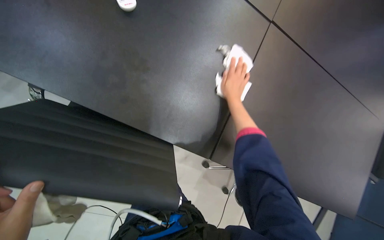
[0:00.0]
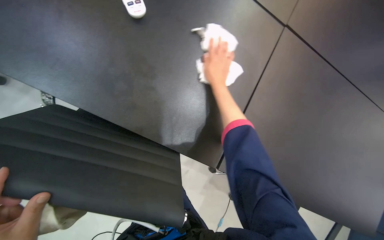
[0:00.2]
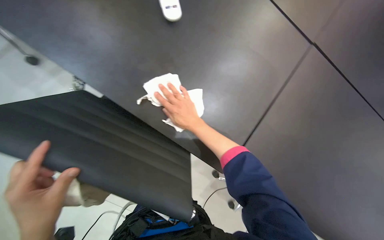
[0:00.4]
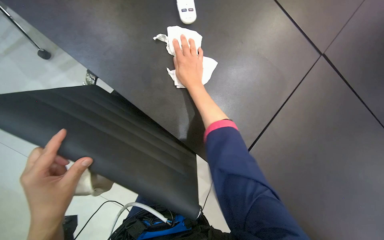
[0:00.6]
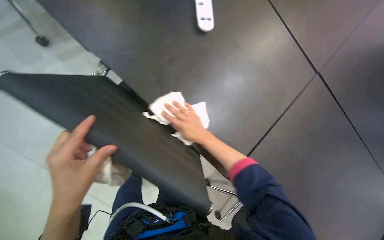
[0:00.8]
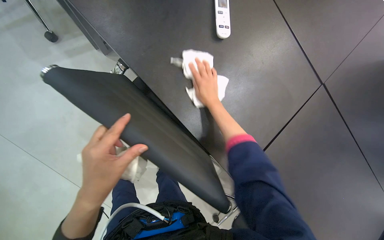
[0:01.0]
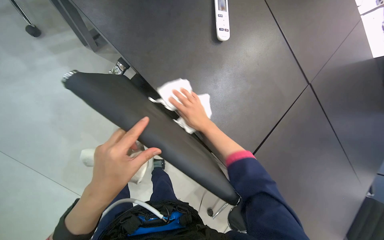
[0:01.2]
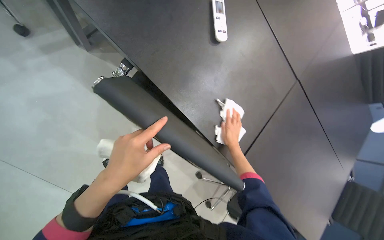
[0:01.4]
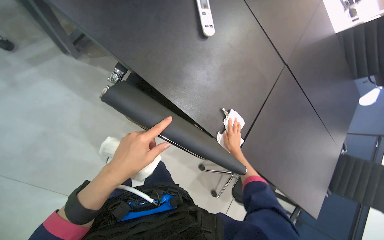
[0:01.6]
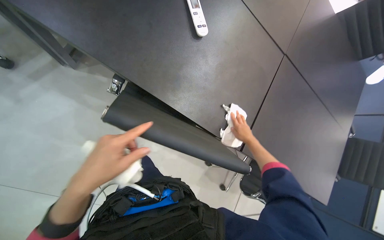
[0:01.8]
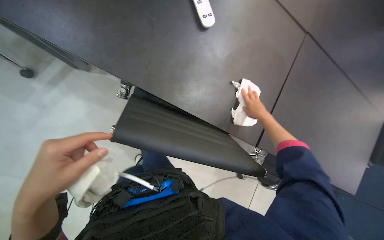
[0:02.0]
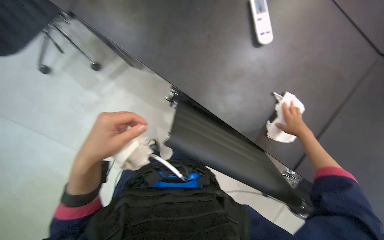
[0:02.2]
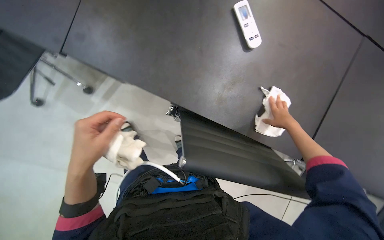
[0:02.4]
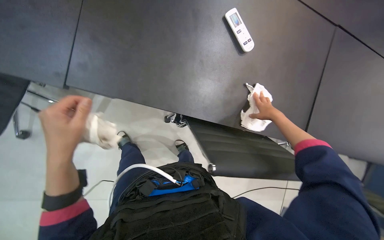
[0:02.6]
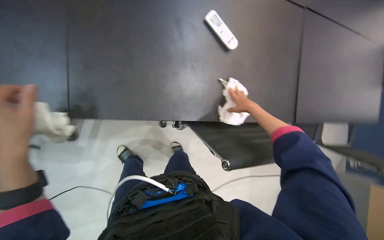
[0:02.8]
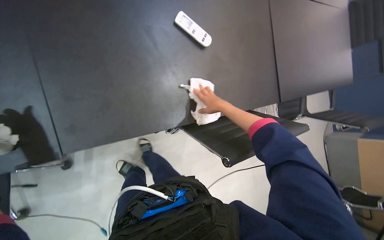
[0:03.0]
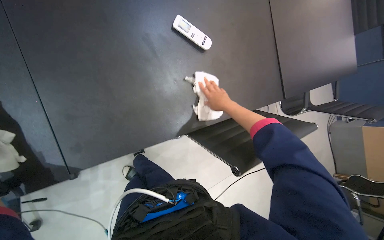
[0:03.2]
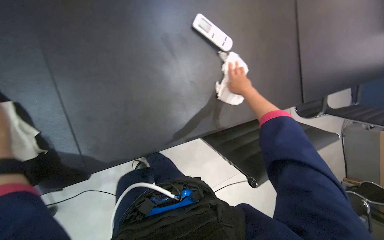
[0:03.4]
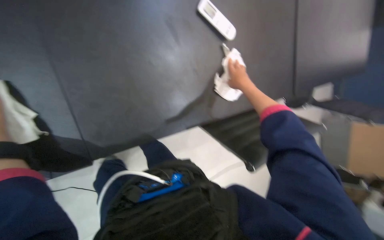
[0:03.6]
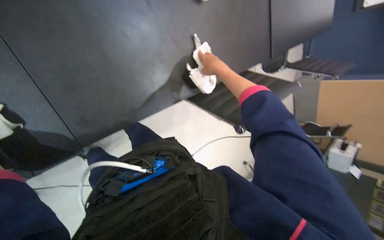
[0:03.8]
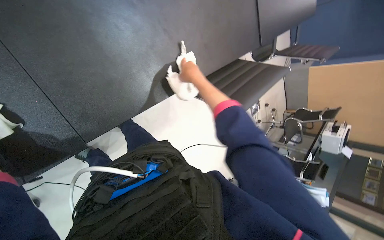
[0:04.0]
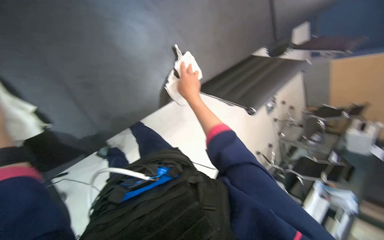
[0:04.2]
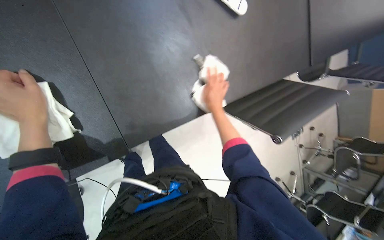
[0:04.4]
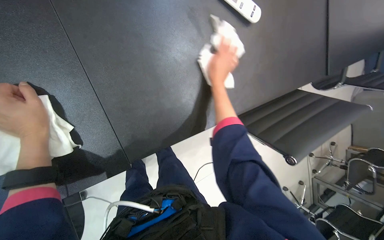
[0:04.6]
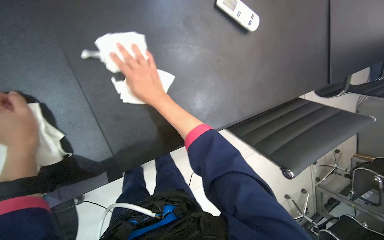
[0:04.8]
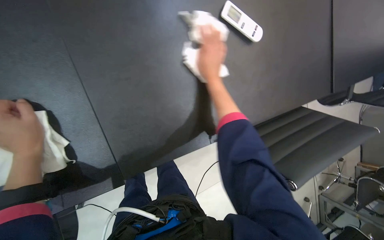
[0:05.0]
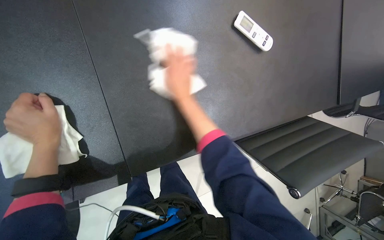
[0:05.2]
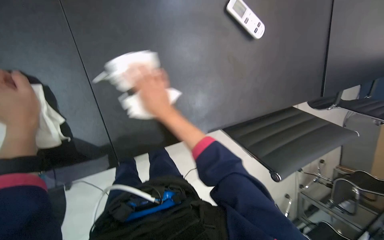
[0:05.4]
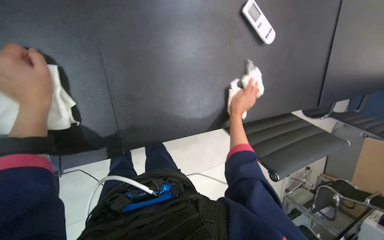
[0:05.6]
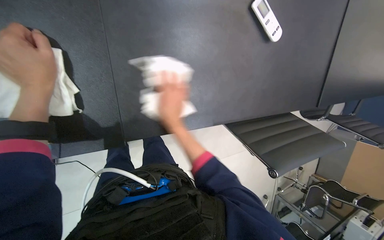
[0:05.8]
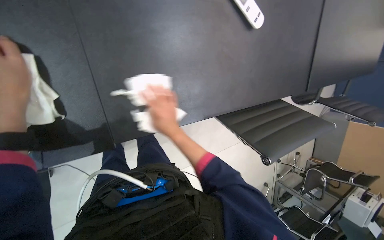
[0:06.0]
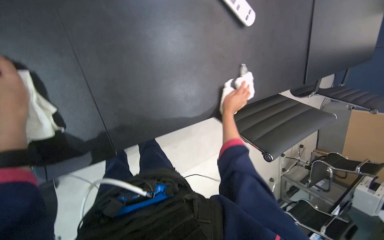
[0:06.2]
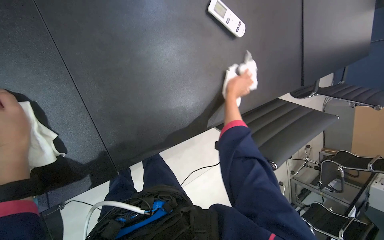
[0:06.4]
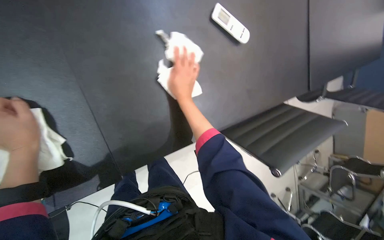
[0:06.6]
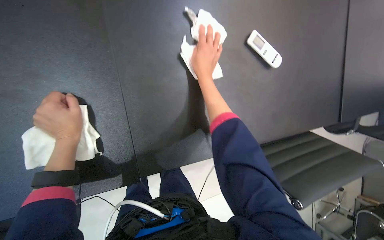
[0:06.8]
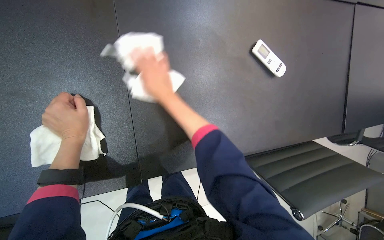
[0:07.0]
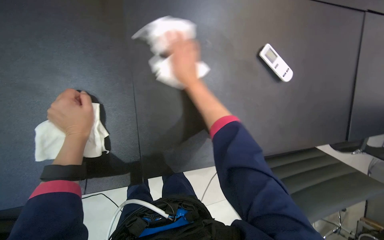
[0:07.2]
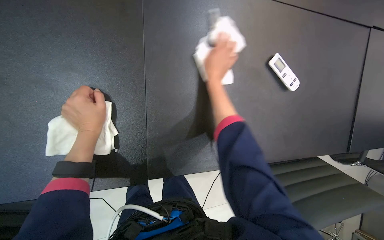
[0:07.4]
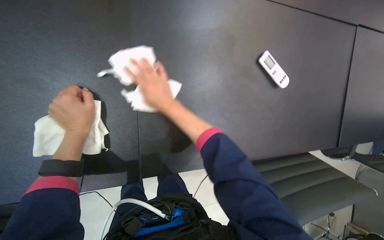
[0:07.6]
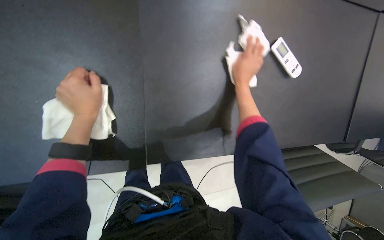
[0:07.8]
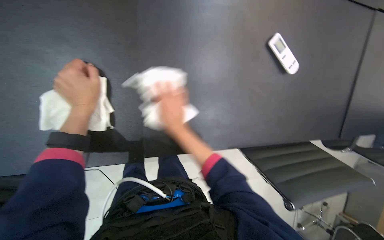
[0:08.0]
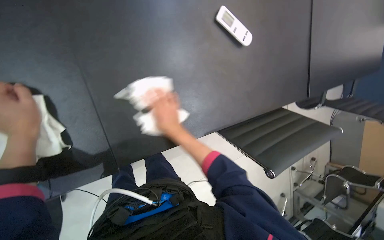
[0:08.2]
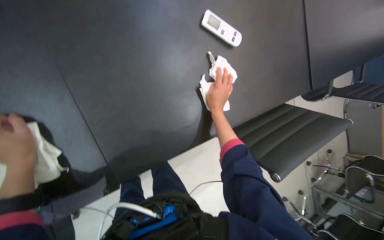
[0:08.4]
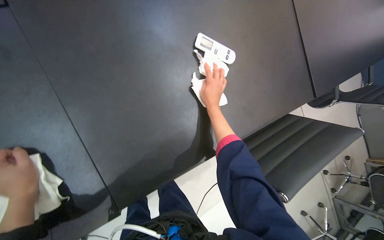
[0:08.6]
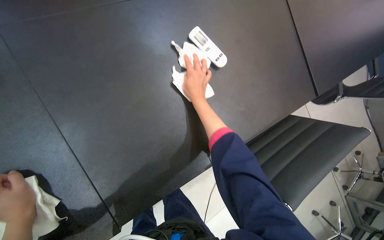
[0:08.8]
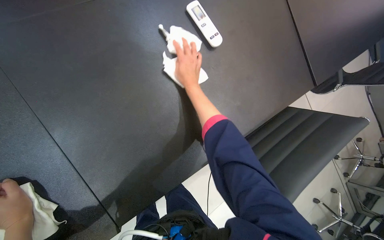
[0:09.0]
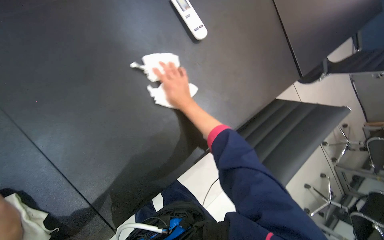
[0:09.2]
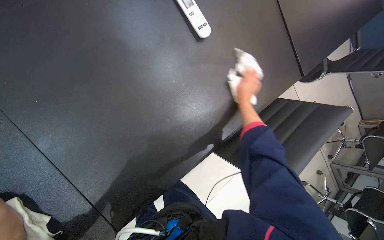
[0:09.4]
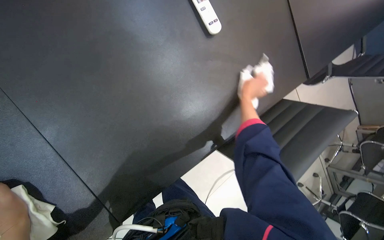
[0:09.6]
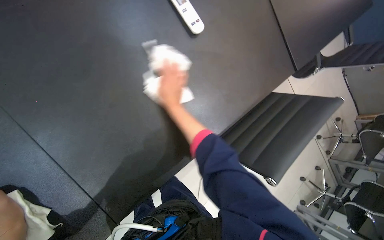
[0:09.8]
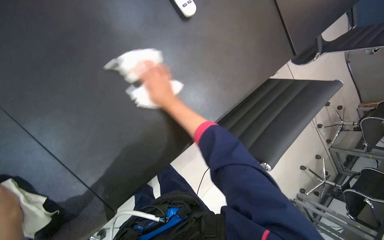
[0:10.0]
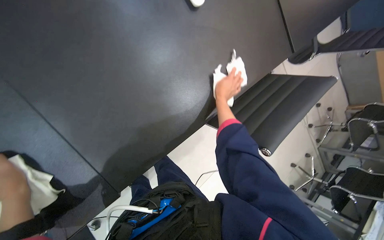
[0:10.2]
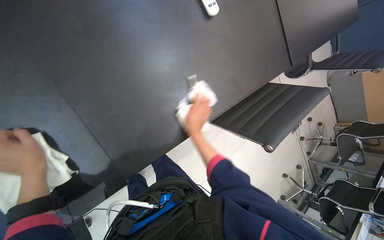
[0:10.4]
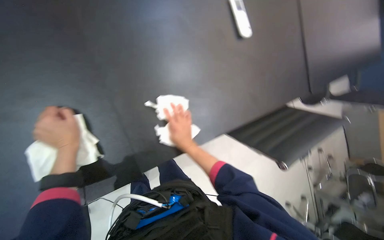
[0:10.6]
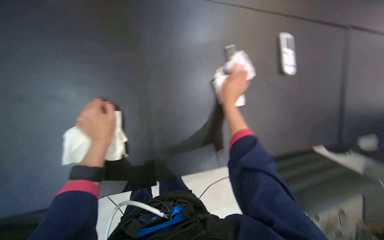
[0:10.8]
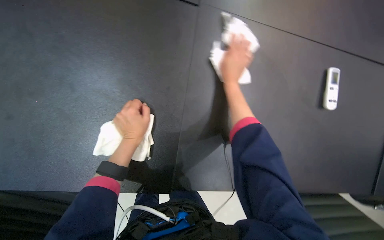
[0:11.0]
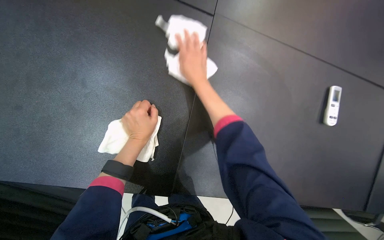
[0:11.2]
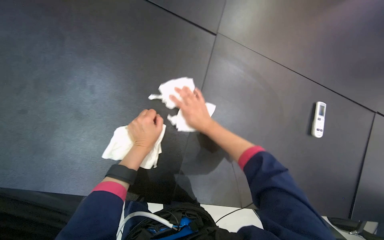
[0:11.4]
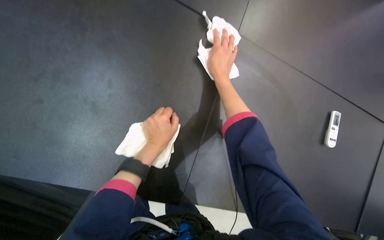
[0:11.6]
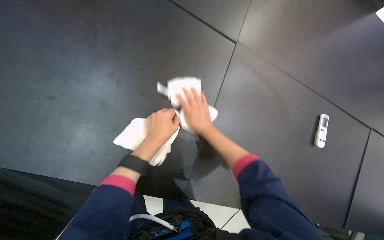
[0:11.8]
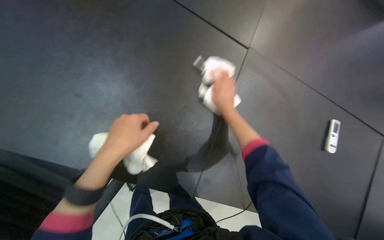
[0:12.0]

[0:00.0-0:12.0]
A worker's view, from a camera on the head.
Job: wiping surfaces.
The whole recording: Wiping large office table. The worker wipes the surface of a large office table with a white cloth.
0.0 to 1.6 s: The camera sweeps to the right, by roughly 25 degrees. The right hand goes up and down the picture, roughly 25 cm each way, reversing 3 times.
1.6 to 3.0 s: Everything in view rotates some 30 degrees counterclockwise. The right hand travels nearer to the camera and up the picture by about 15 cm, and goes to the right and returns, approximately 5 cm each way.
3.0 to 4.4 s: The right hand moves nearer to the camera and to the left, roughly 20 cm.
4.4 to 6.0 s: The right hand swings left and right, approximately 25 cm each way, with 3 reversals.
7.6 to 9.0 s: The scene turns approximately 30 degrees counterclockwise in the picture. The right hand goes down the picture and returns, about 20 cm each way.
9.0 to 10.4 s: The right hand shifts approximately 30 cm down the picture, and reaches approximately 20 cm to the right, then returns.
10.4 to 12.0 s: The head rotates roughly 50 degrees to the left.

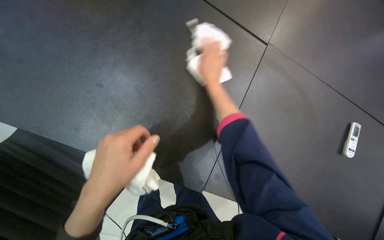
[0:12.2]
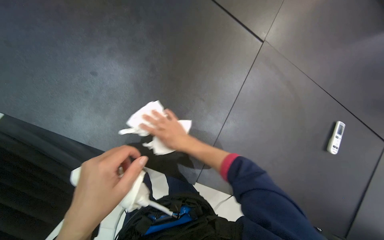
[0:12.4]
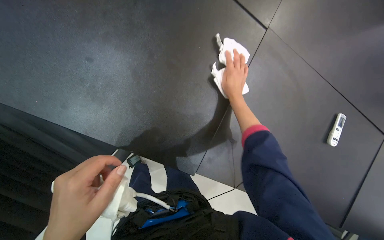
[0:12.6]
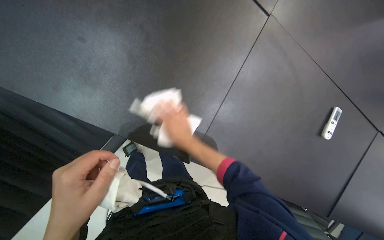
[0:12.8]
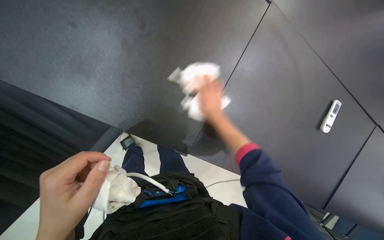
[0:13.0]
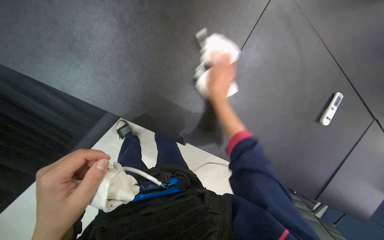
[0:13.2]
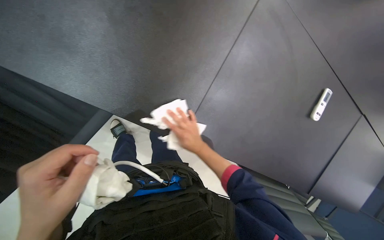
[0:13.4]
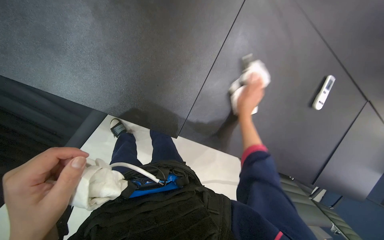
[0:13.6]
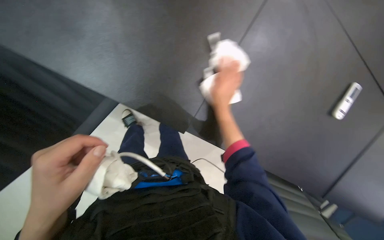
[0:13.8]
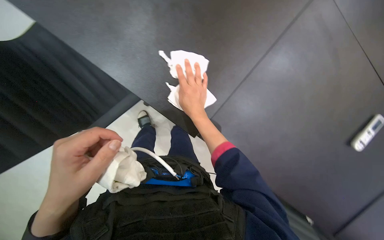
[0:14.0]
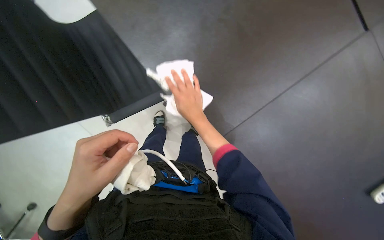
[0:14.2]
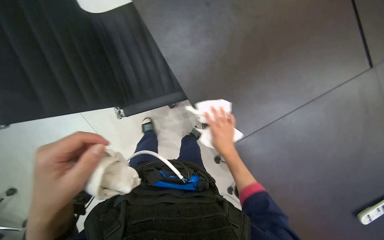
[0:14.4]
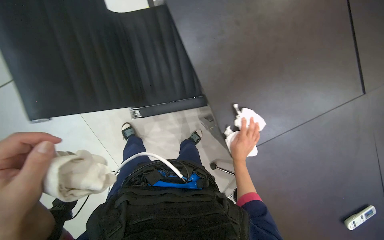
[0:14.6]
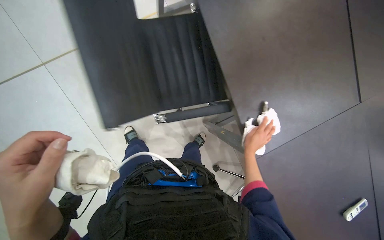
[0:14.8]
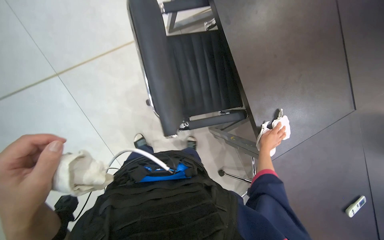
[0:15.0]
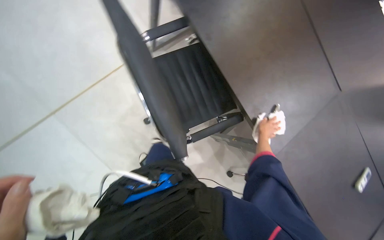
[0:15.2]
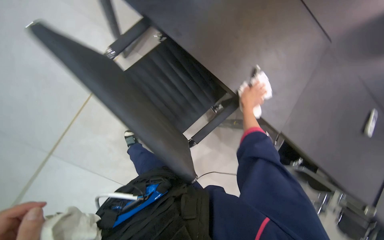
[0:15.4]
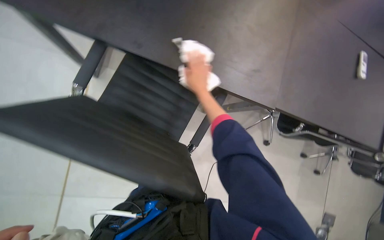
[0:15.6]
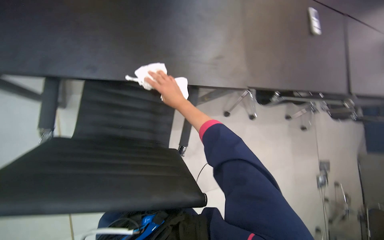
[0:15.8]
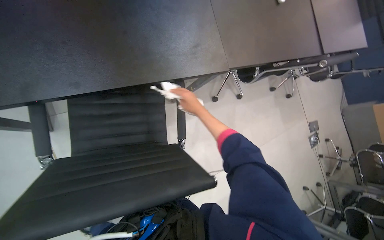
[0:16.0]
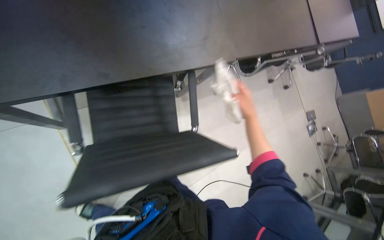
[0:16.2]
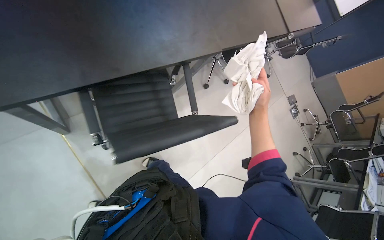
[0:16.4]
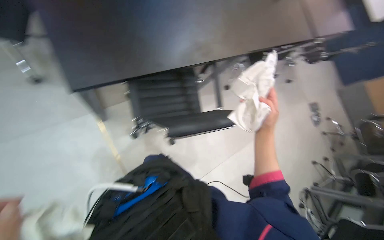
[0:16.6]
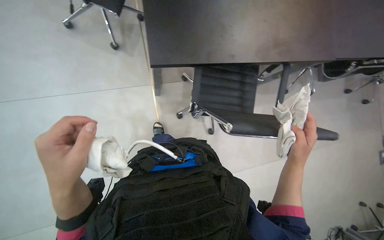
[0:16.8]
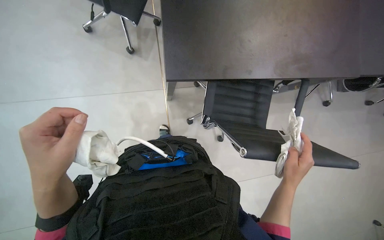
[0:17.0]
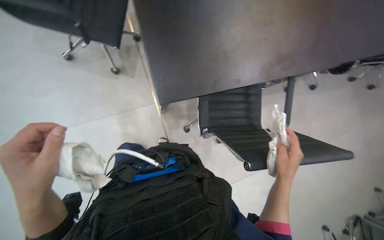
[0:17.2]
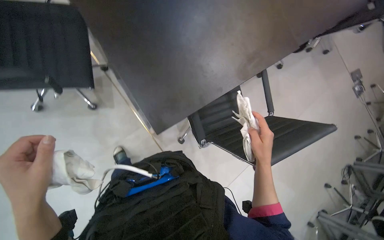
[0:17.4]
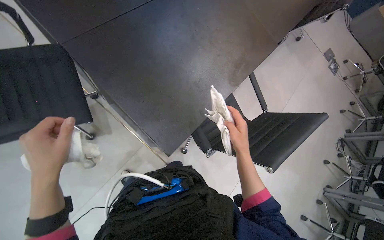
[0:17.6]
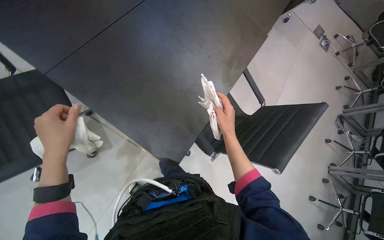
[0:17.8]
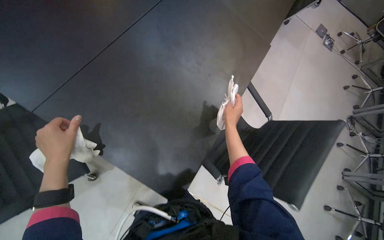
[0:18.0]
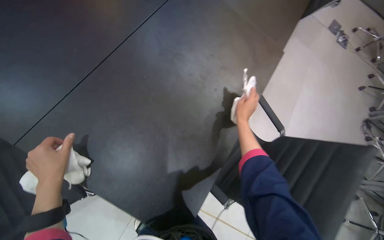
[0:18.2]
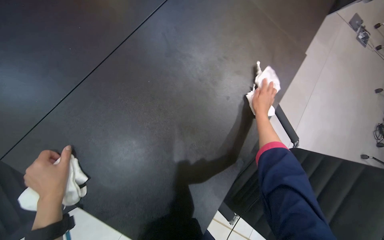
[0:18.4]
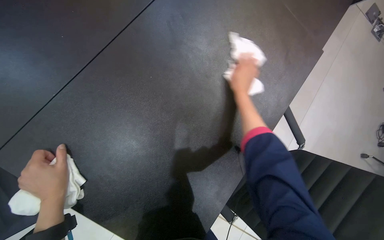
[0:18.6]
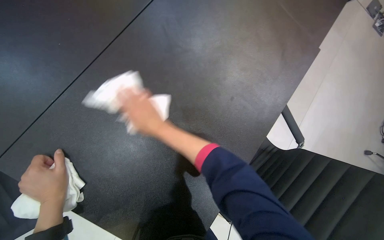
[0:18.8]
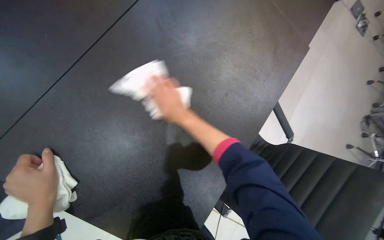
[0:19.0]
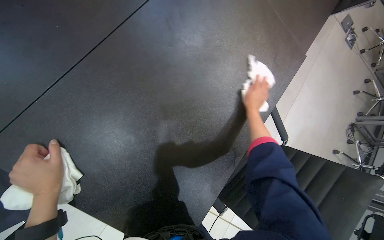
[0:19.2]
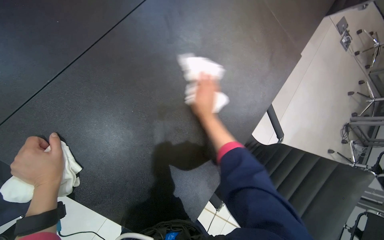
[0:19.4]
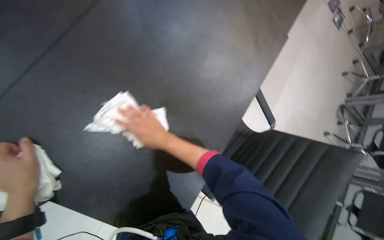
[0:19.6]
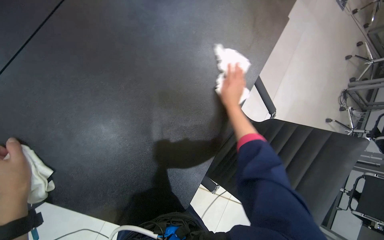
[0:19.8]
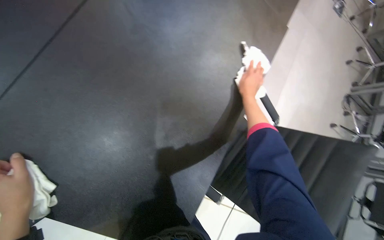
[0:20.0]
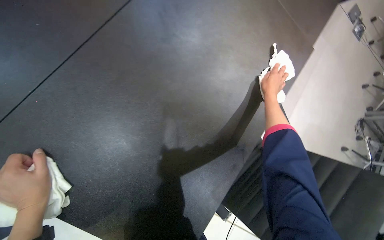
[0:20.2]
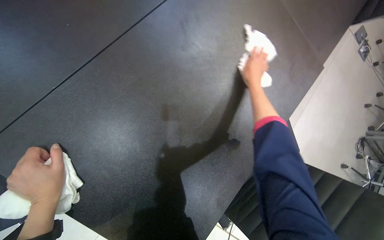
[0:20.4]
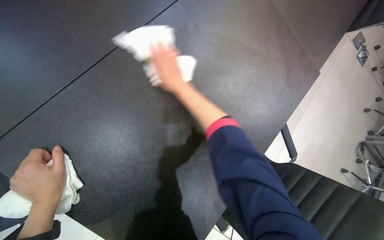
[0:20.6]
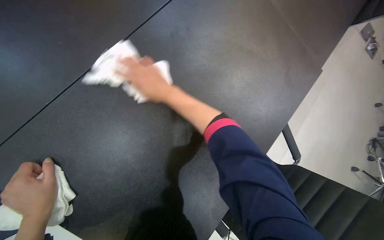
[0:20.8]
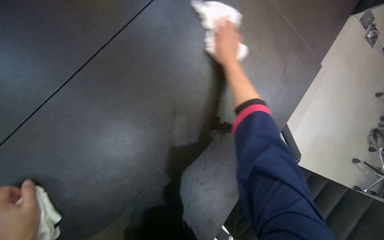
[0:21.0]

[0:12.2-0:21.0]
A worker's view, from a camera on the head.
Job: wiping surfaces.
The whole recording: Wiping large office table. The worker wipes the surface of a large office table with a white cloth.
12.2 to 13.6 s: The wearer looks about 15 degrees further downward. The right hand shifts some 30 cm down the picture. Meanwhile the left hand heads down the picture and to the left, covering about 20 cm.
15.2 to 16.6 s: Everything in view rotates some 35 degrees counterclockwise. The right hand heads nearer to the camera, covering roughly 50 cm, and moves approximately 30 cm to the left and comes back.
16.6 to 18.0 s: The scene rotates counterclockwise by roughly 35 degrees.
18.0 to 19.6 s: The wearer looks some 10 degrees further downward. The right hand moves left and right over approximately 35 cm, changing direction 3 times.
19.6 to 21.0 s: The right hand goes left and right, approximately 35 cm each way, reversing 2 times.
